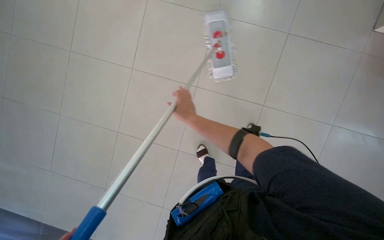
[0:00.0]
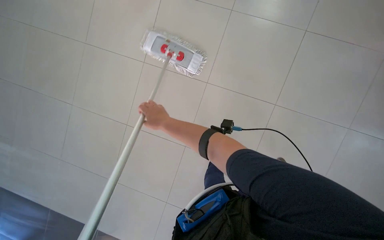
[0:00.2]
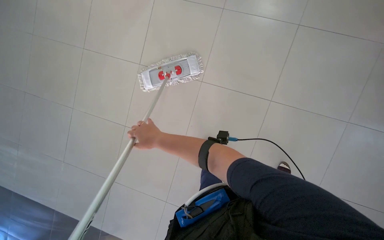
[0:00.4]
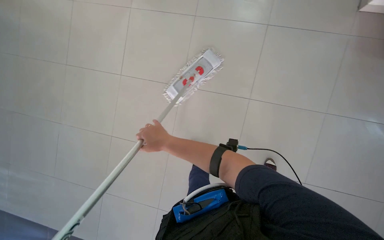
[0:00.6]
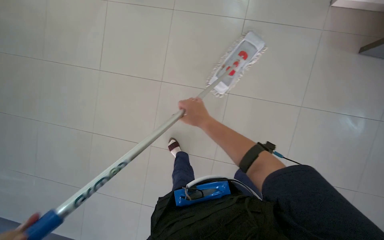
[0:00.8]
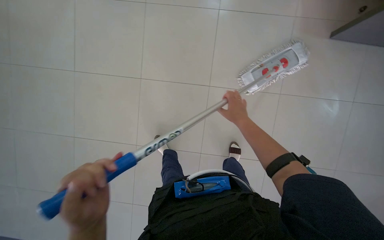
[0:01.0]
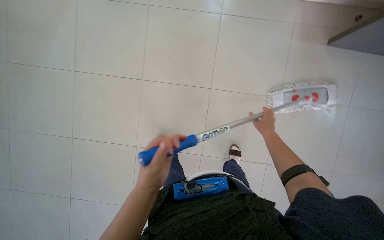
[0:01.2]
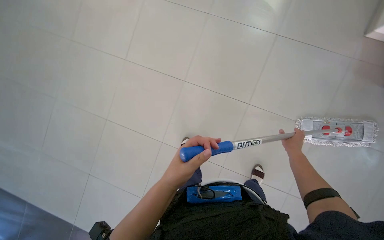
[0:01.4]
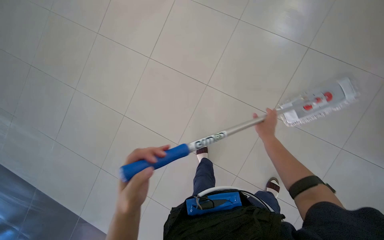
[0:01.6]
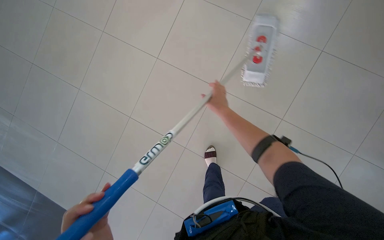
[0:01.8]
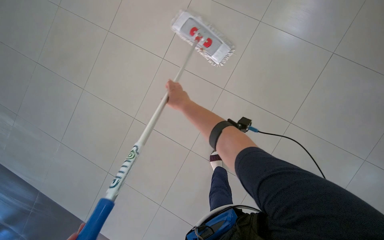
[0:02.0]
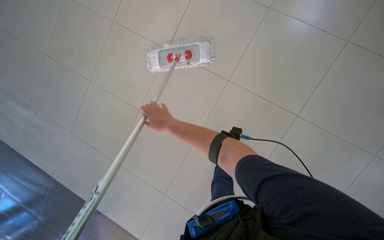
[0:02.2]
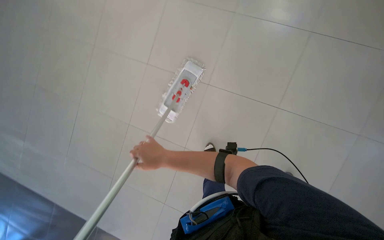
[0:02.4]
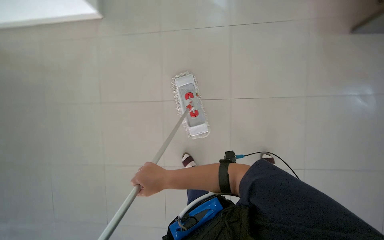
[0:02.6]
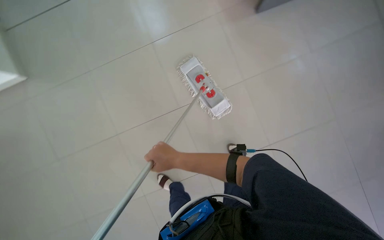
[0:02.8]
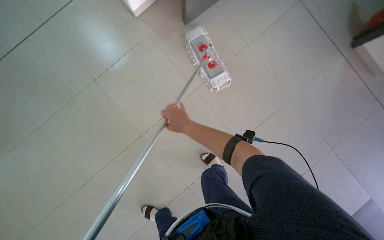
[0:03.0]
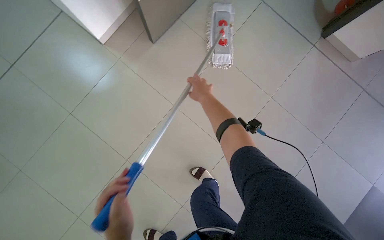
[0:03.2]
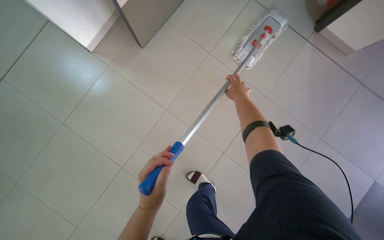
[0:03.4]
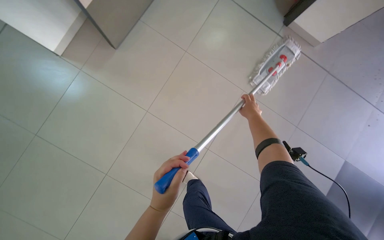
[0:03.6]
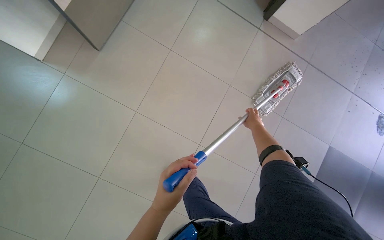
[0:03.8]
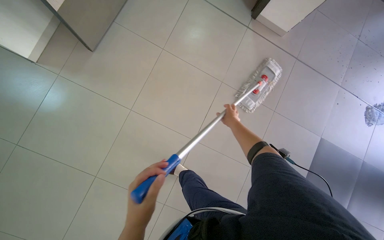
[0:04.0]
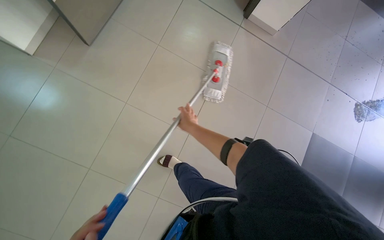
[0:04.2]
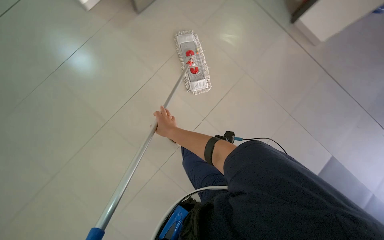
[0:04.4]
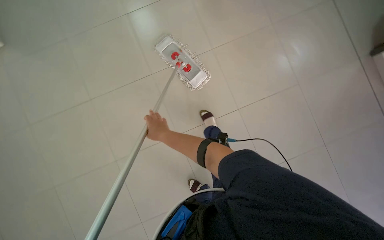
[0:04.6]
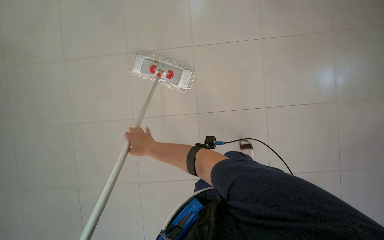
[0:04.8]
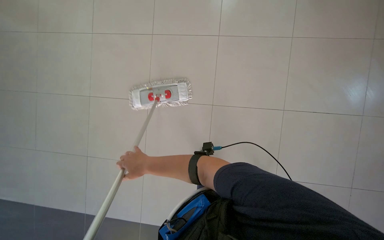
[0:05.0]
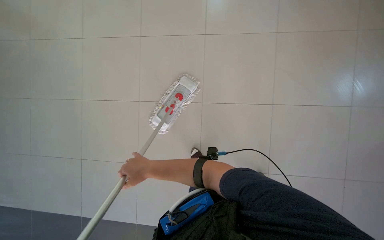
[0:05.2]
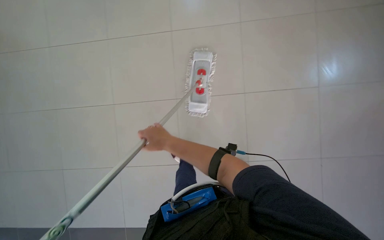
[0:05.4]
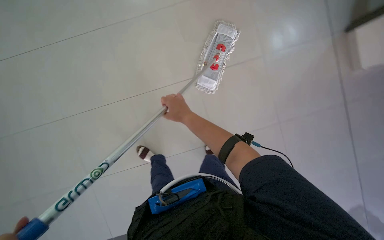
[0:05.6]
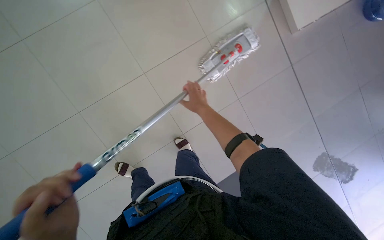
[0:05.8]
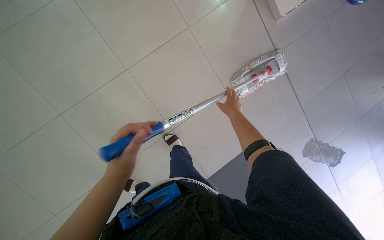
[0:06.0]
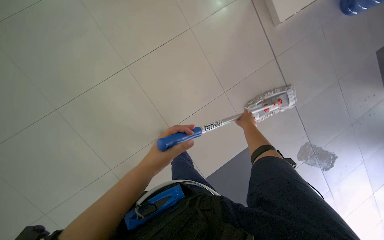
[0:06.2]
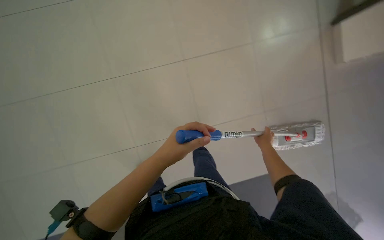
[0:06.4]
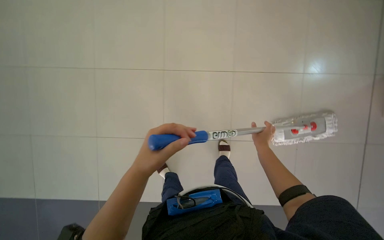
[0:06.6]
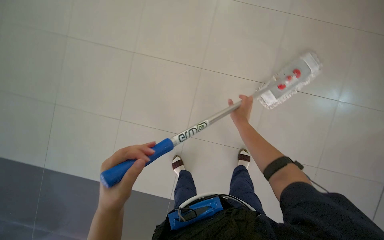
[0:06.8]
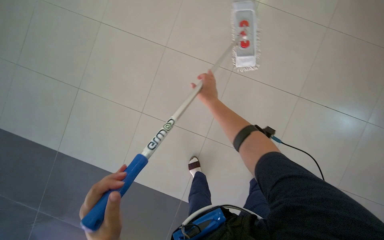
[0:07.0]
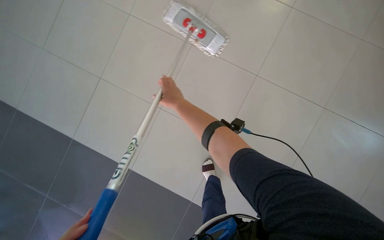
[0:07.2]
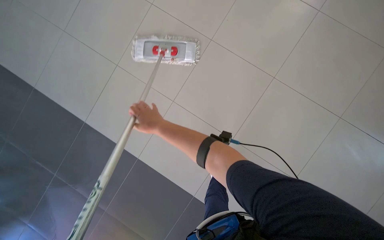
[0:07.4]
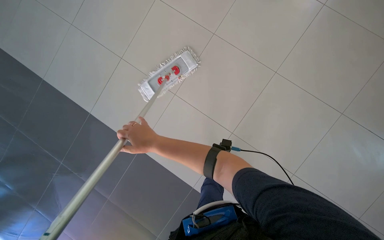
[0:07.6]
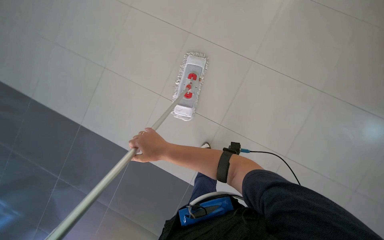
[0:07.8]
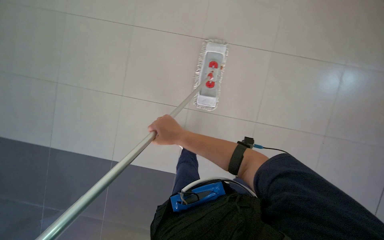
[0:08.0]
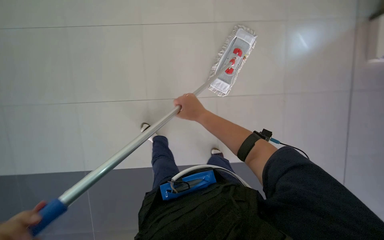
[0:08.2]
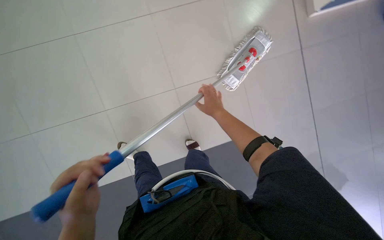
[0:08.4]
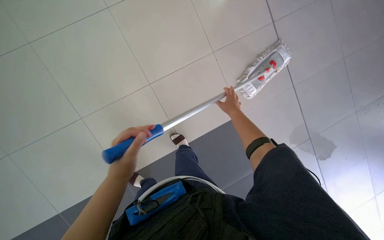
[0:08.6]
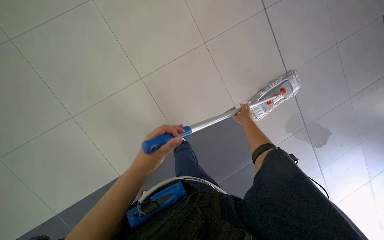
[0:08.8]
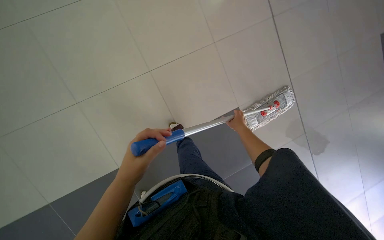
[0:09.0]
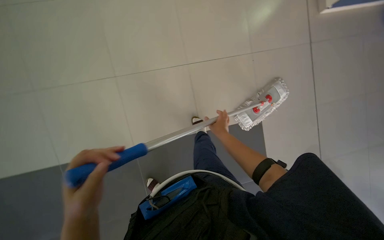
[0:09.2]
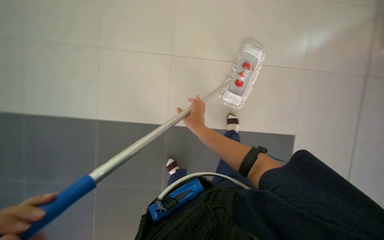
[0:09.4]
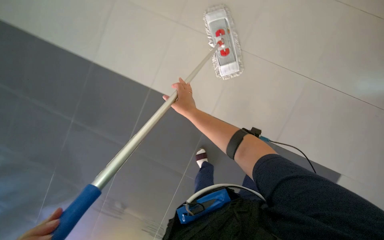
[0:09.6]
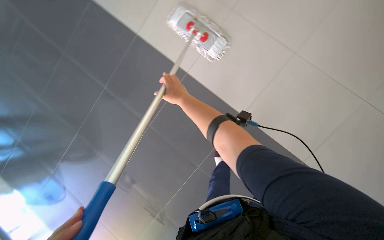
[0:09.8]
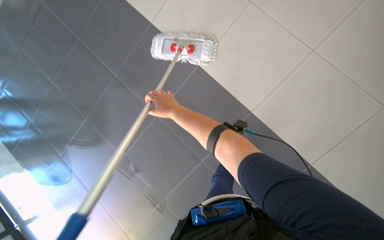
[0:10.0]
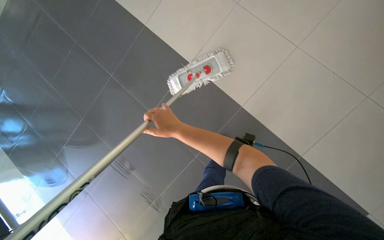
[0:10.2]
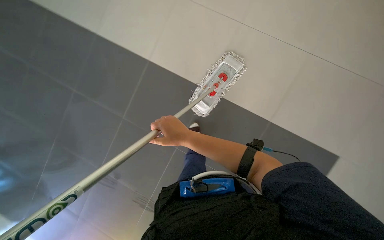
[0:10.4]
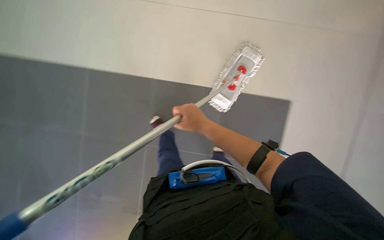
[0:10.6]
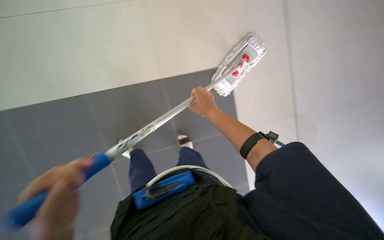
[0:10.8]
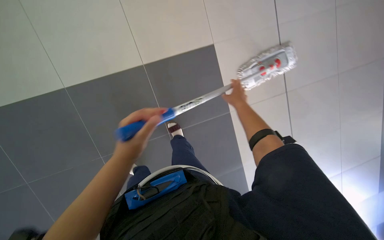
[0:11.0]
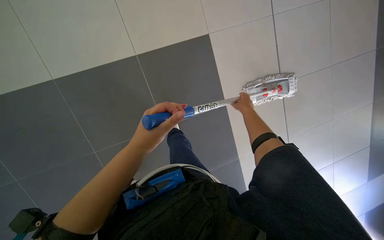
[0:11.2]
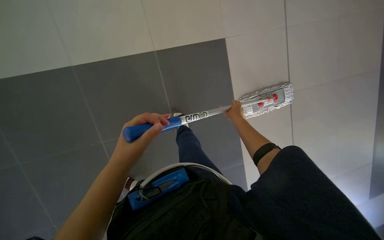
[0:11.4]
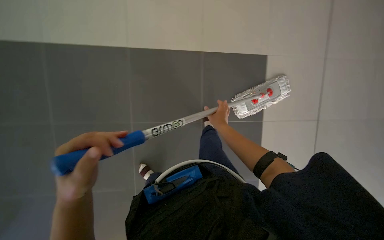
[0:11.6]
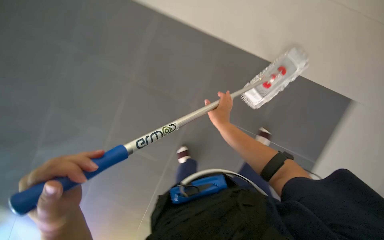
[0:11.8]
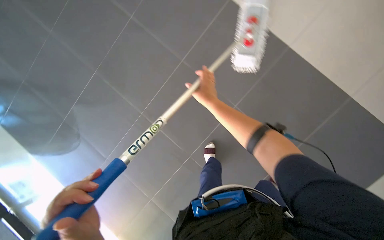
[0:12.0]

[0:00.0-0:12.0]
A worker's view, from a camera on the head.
Job: preparing cleaning supplies.
The whole recording: Disassembling mop and wringing cloth. The worker disassembles the mop and wrings a cleaning cloth into the bucket.
0:00.0 to 0:01.6: The camera is aimed approximately 60 degrees further to the left. The scene turns some 25 degrees counterclockwise in the picture.
0:07.6 to 0:09.0: The view pans to the left by about 20 degrees.
0:09.0 to 0:10.4: The wearer moves about 40 cm. The view pans to the left by roughly 15 degrees. The scene rotates counterclockwise by roughly 35 degrees.
0:10.4 to 0:12.0: The view tips downward by some 25 degrees.

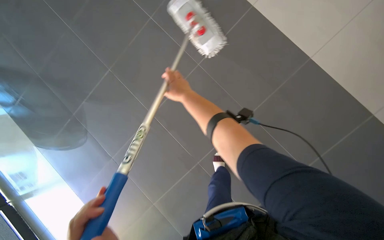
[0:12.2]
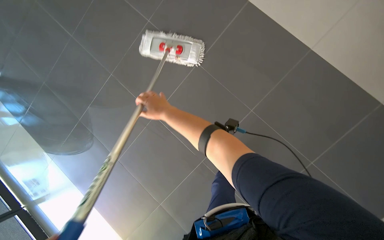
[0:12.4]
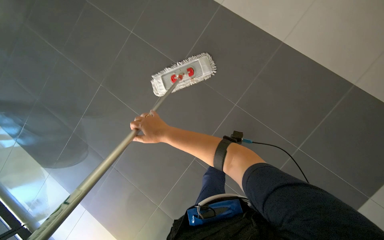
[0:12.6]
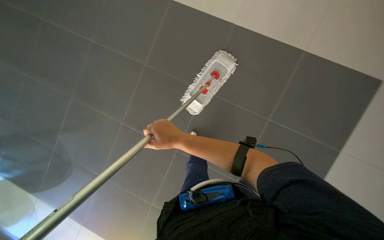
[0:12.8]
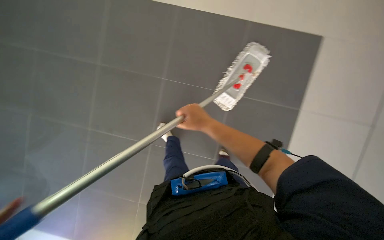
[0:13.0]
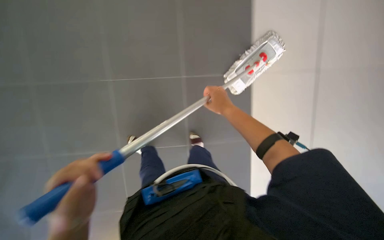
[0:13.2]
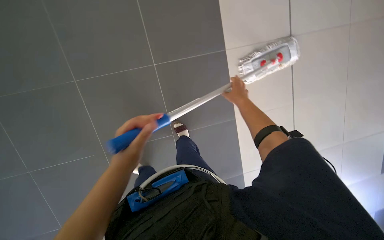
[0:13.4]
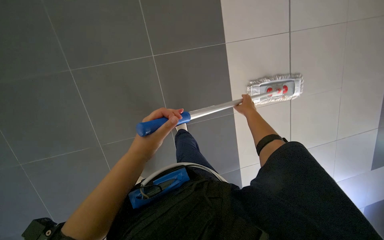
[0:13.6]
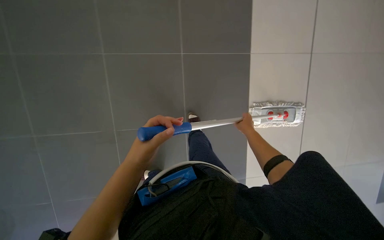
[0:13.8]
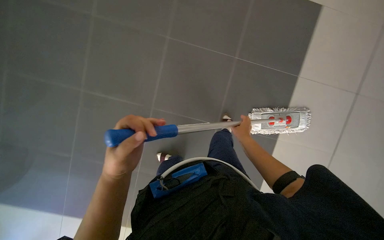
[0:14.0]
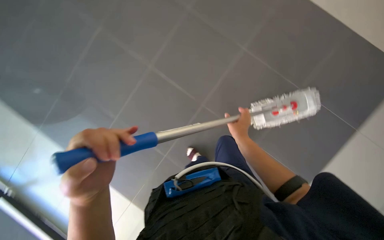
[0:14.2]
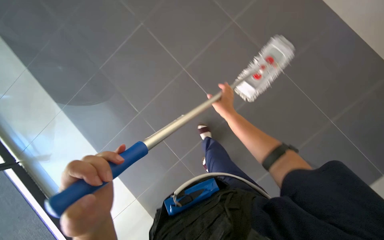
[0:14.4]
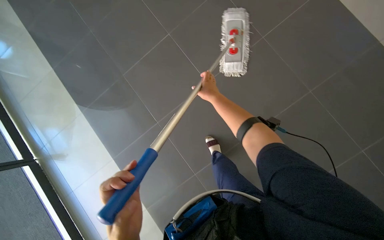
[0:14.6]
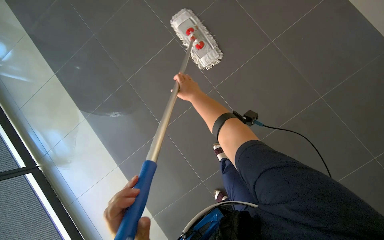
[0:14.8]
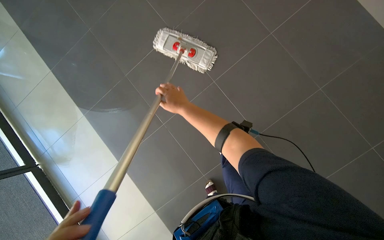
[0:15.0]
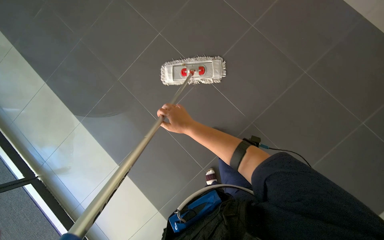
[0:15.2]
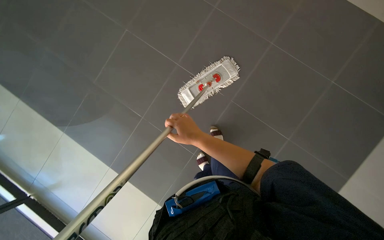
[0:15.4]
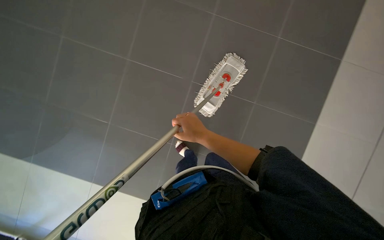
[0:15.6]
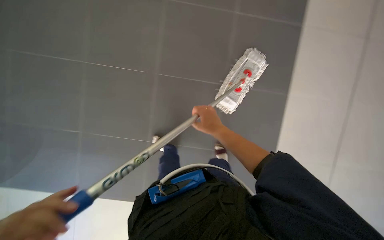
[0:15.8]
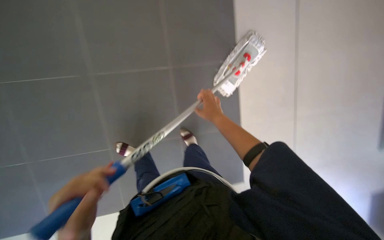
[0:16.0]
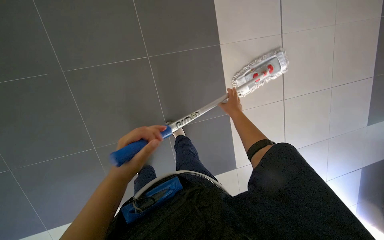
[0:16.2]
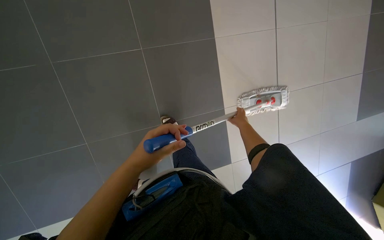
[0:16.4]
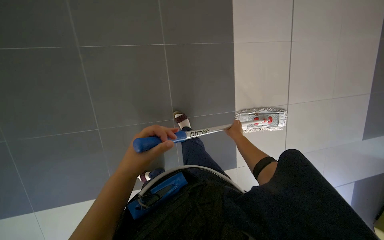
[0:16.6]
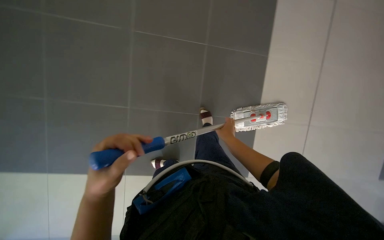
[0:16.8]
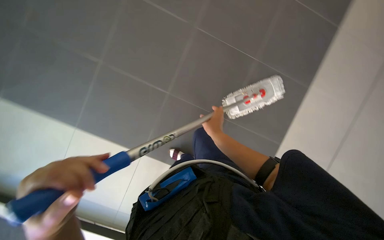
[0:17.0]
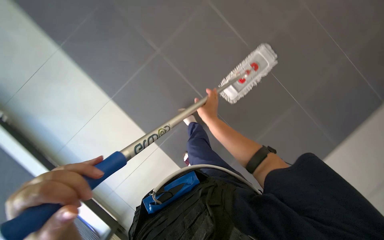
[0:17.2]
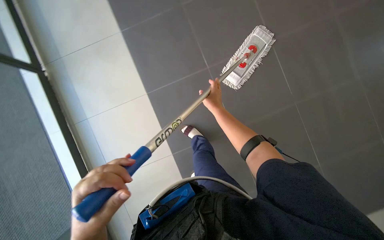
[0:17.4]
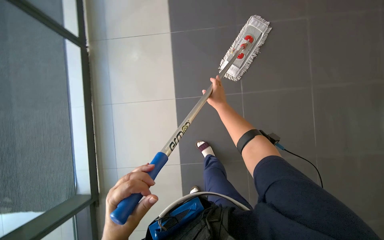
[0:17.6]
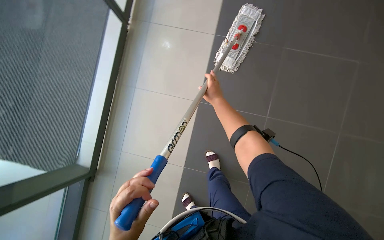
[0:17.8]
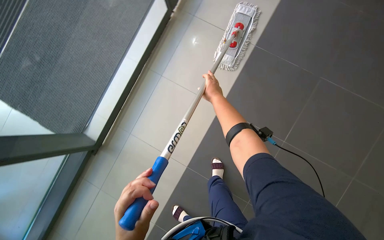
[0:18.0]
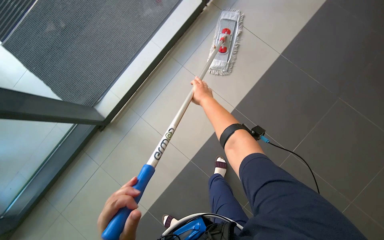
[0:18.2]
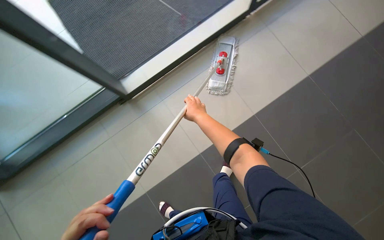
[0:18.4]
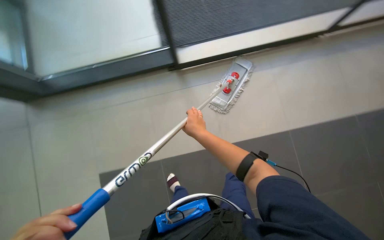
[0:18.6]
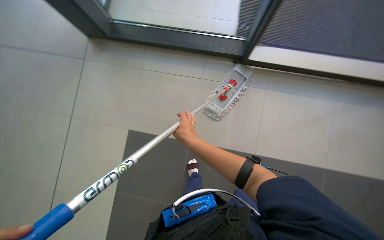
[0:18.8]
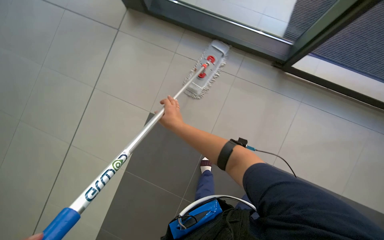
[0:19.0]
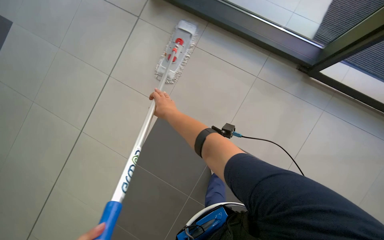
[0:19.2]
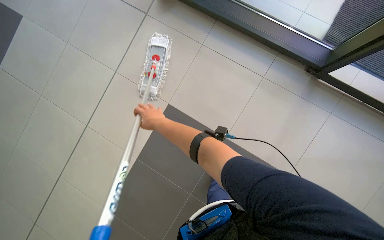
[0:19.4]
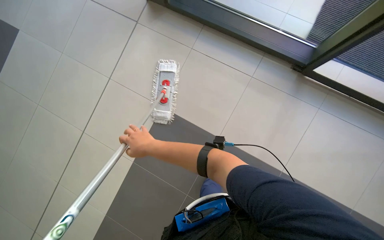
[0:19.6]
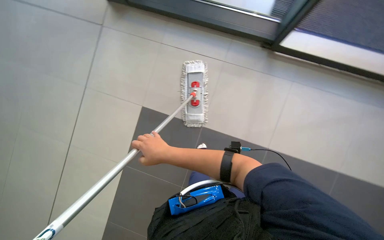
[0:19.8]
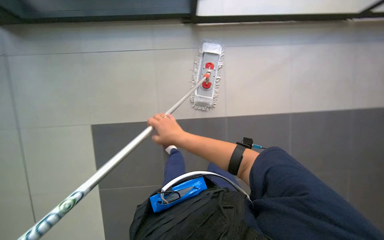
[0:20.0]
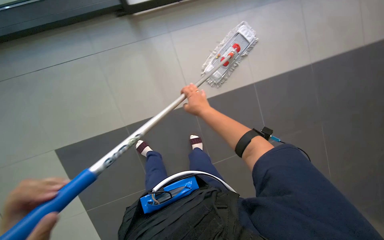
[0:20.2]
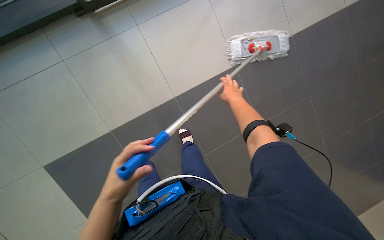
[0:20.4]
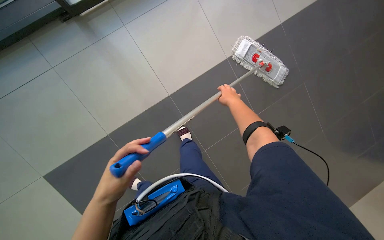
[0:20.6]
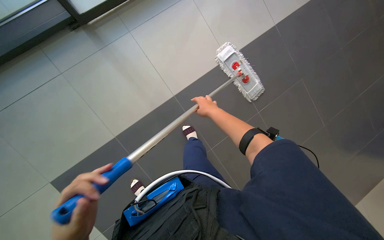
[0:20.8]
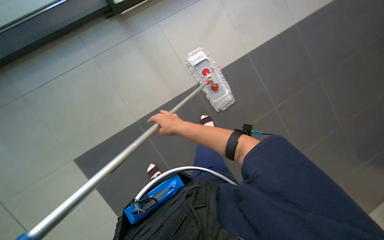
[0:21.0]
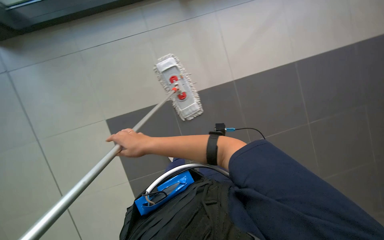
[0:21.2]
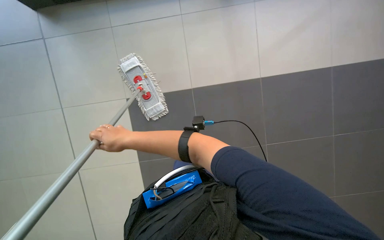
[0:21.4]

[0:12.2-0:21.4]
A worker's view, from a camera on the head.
Job: preparing cleaning supplies.
The whole recording: Disassembling mop and wringing cloth. The worker disassembles the mop and wrings a cleaning cloth into the bucket.
0:12.2 to 0:13.8: The head travels some 40 cm.
0:15.2 to 0:16.8: The camera is aimed about 25 degrees further to the left. The right hand heads to the right and farther from the camera, covering roughly 20 cm.
0:16.8 to 0:18.4: Everything in view rotates some 30 degrees counterclockwise.
